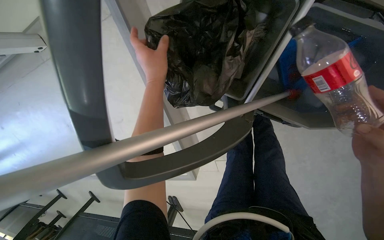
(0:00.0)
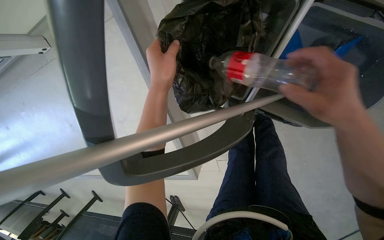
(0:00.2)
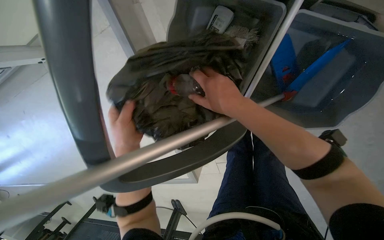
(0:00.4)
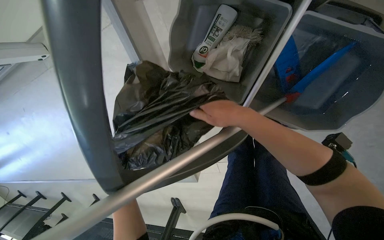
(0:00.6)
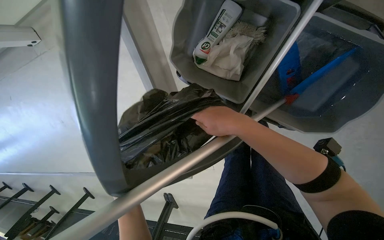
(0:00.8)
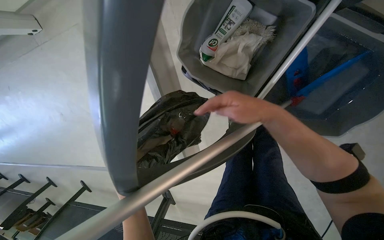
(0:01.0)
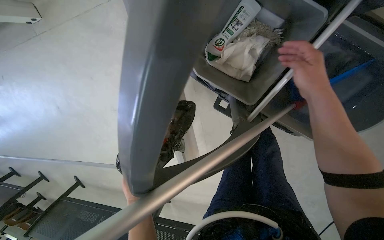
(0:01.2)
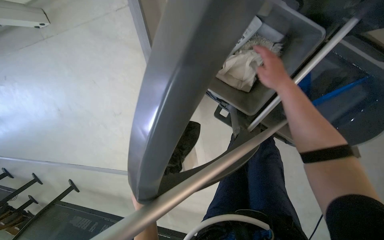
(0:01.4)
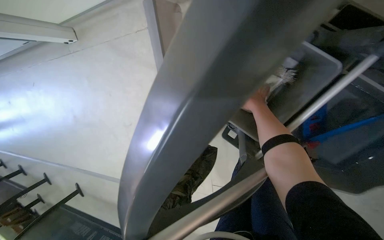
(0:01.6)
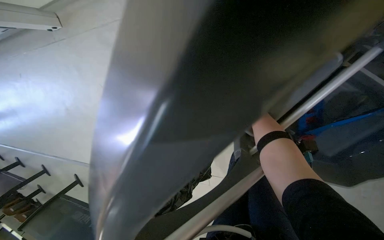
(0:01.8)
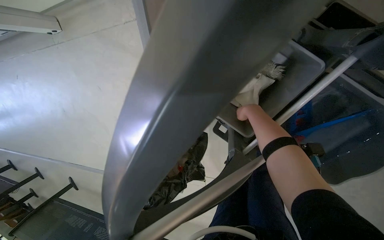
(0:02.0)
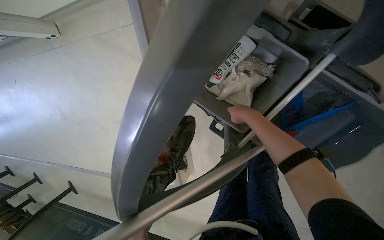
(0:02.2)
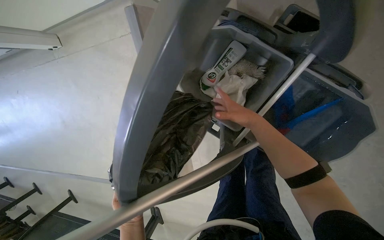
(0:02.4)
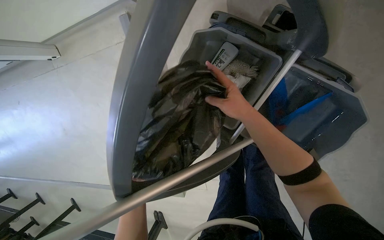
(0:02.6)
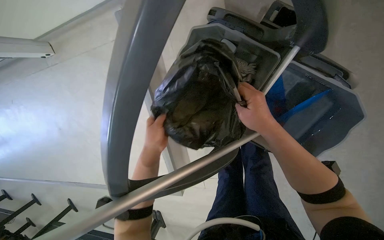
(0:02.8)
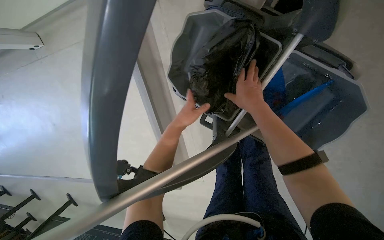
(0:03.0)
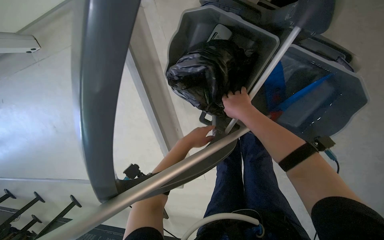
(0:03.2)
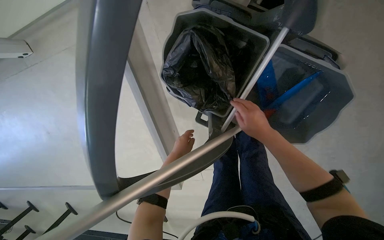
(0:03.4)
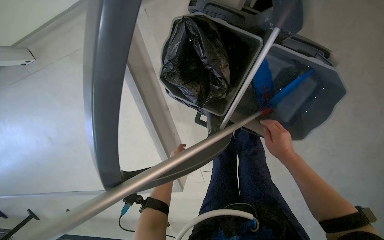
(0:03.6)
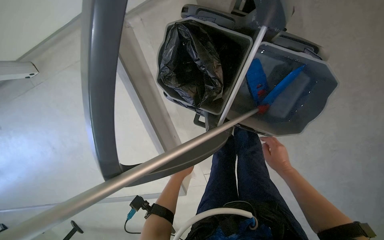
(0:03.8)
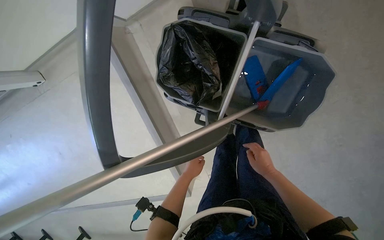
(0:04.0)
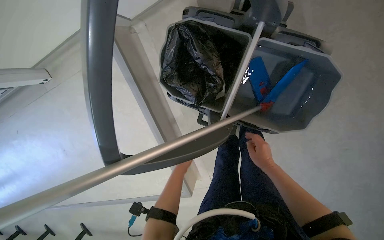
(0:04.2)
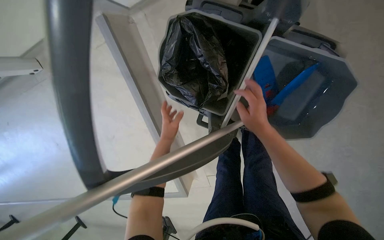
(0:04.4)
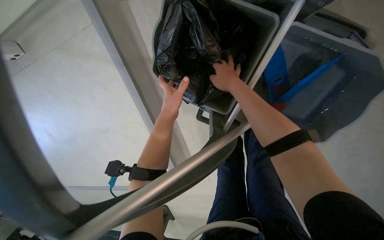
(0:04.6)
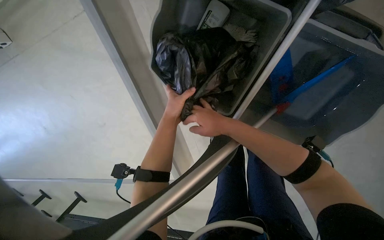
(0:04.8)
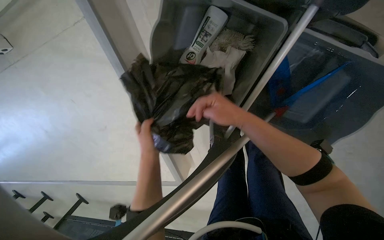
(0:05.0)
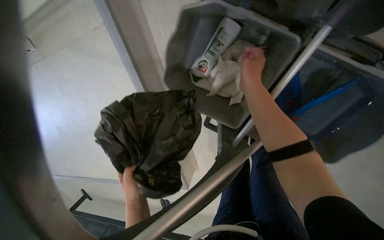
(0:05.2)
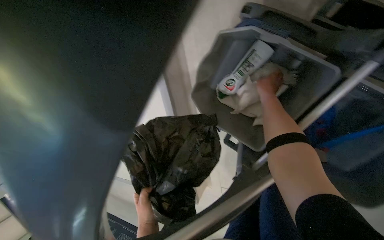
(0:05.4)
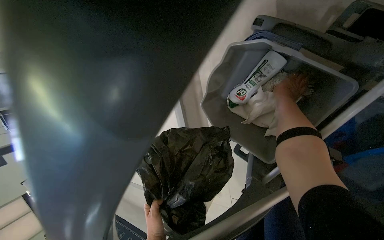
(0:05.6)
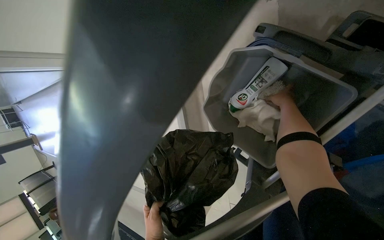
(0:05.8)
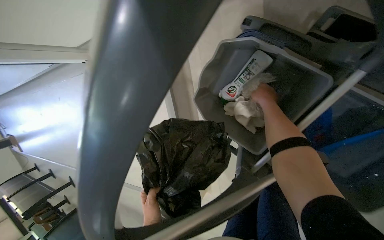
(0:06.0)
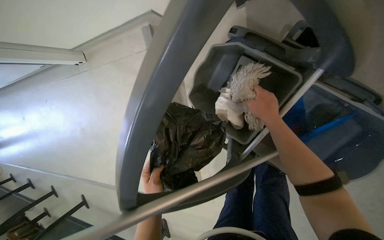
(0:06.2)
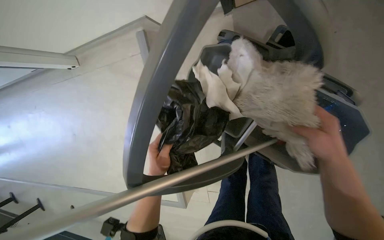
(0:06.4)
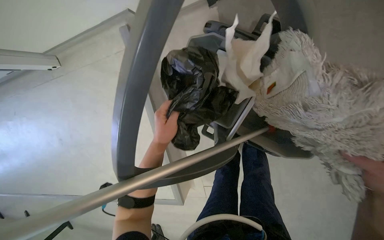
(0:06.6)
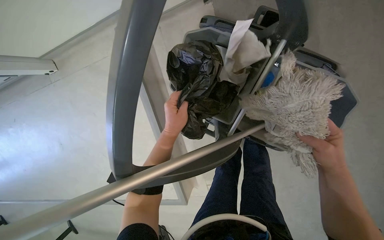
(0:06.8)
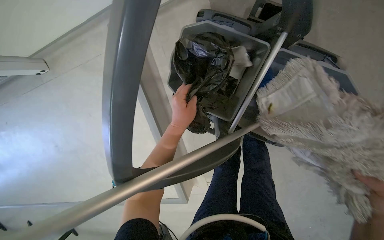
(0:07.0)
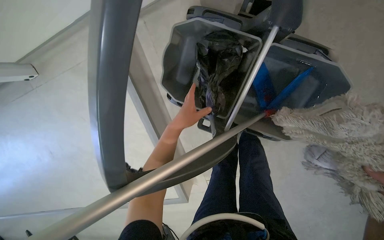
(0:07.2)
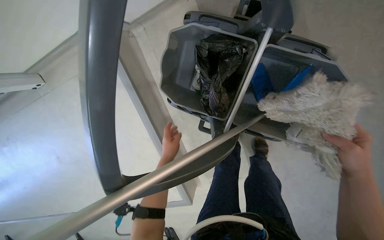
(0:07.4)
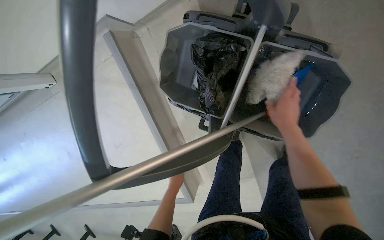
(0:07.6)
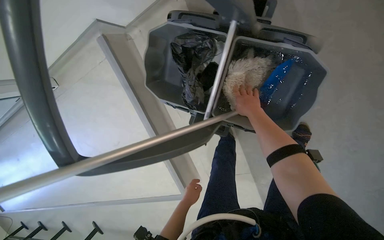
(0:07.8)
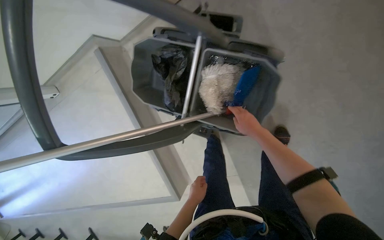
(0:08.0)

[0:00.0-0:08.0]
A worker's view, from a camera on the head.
Job: preparing cleaning supplies.
The whole recording: Collecting trash and preparing mop. The worker collects a bottle from the floor, places it in the trash, and prepares a mop with a cleaning cloth.
0:00.0 to 0:01.6: The right hand goes about 50 cm up the picture, farther from the camera and to the left.
0:01.6 to 0:03.2: The right hand moves nearer to the camera and down the picture, roughly 25 cm.
0:03.2 to 0:04.8: The right hand goes up and down the picture, some 30 cm each way, reversing 2 times.
0:04.8 to 0:06.4: The right hand swings left and right, some 30 cm each way, with 2 reversals.
0:06.4 to 0:08.0: The left hand goes roughly 35 cm to the right, down the picture and farther from the camera.

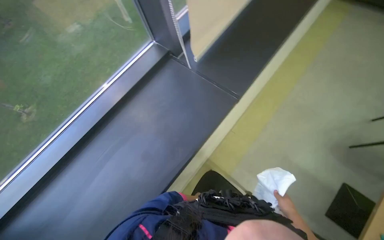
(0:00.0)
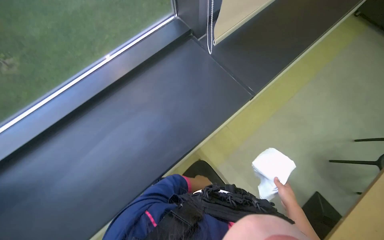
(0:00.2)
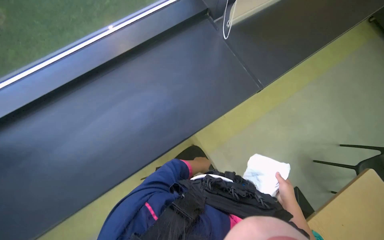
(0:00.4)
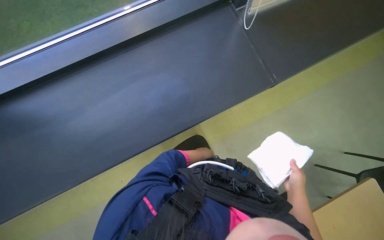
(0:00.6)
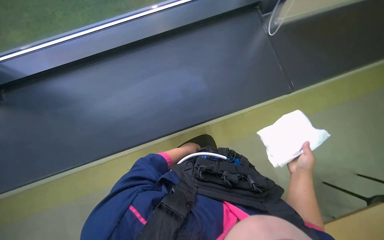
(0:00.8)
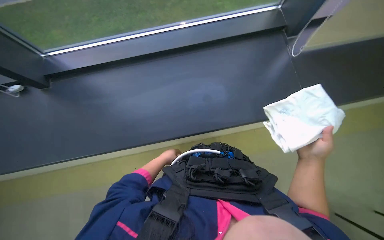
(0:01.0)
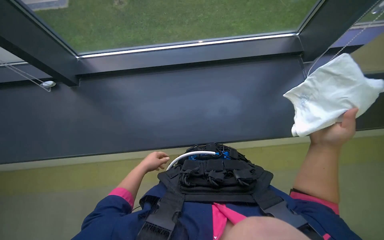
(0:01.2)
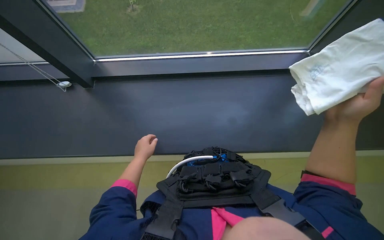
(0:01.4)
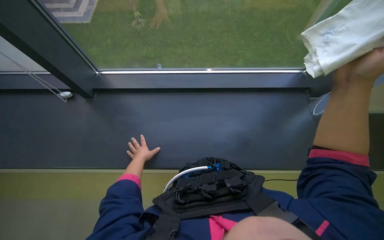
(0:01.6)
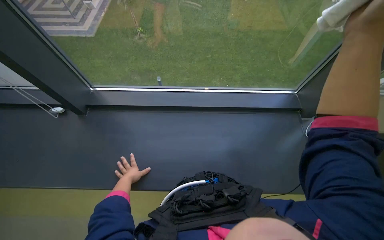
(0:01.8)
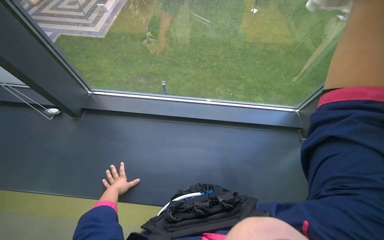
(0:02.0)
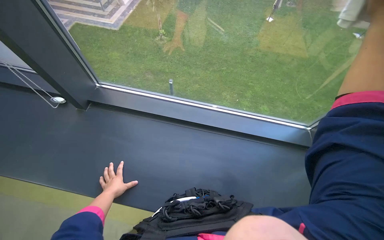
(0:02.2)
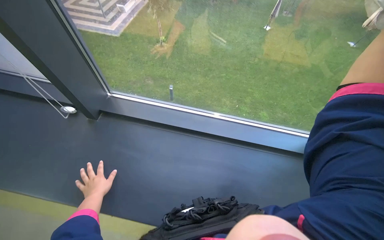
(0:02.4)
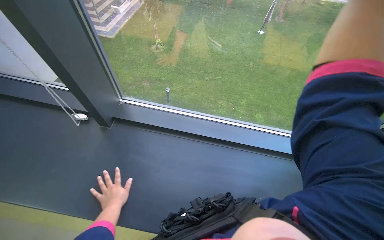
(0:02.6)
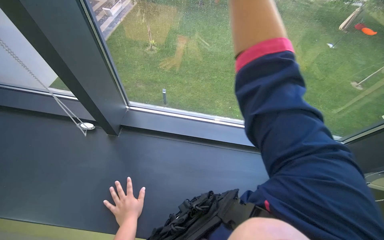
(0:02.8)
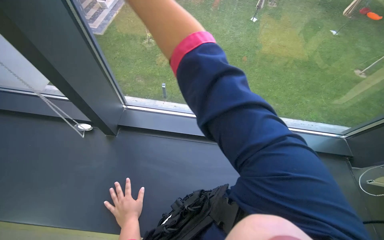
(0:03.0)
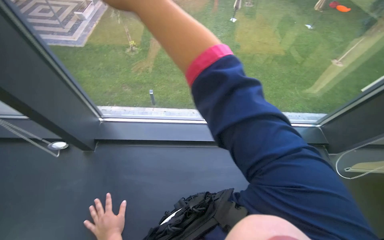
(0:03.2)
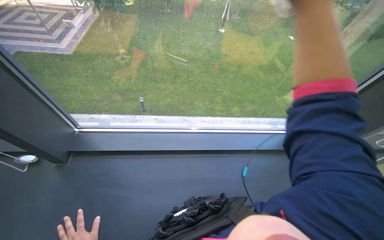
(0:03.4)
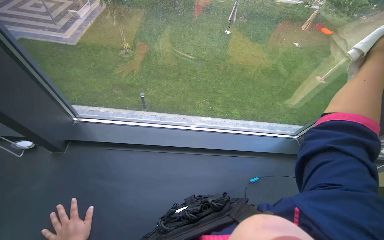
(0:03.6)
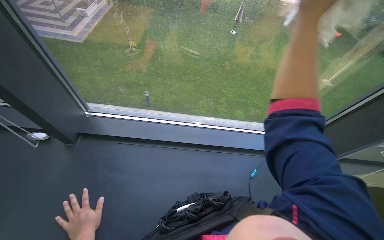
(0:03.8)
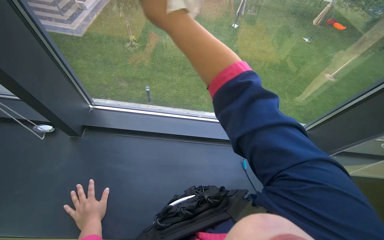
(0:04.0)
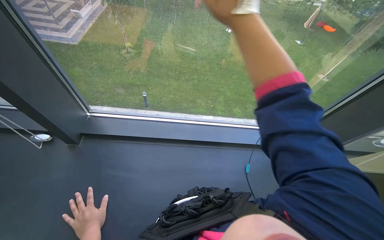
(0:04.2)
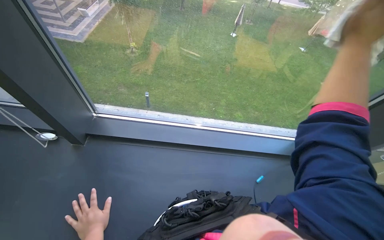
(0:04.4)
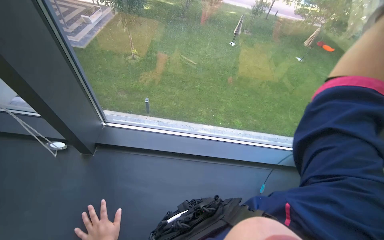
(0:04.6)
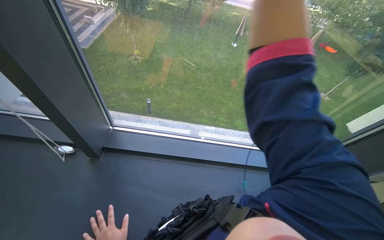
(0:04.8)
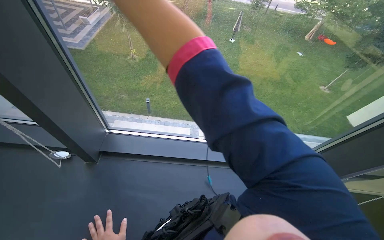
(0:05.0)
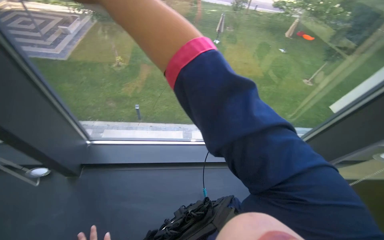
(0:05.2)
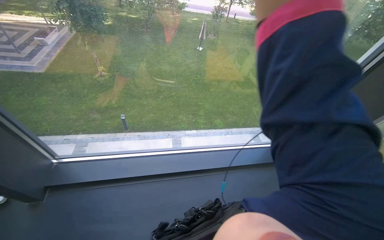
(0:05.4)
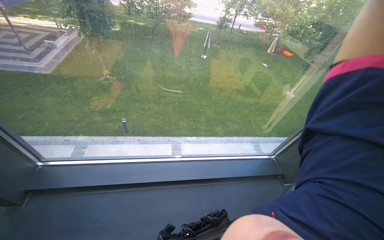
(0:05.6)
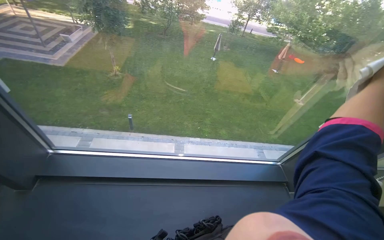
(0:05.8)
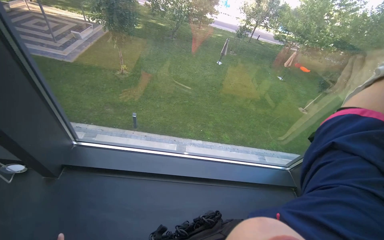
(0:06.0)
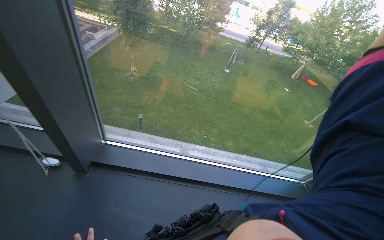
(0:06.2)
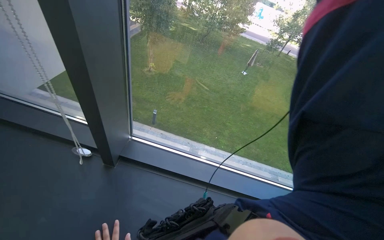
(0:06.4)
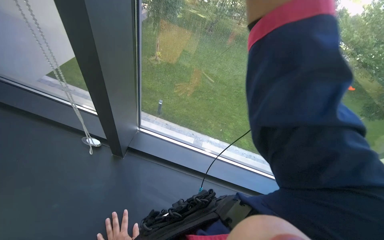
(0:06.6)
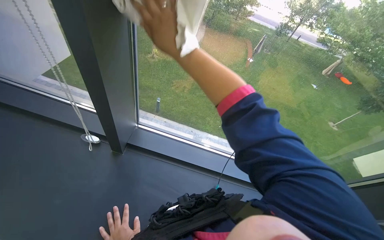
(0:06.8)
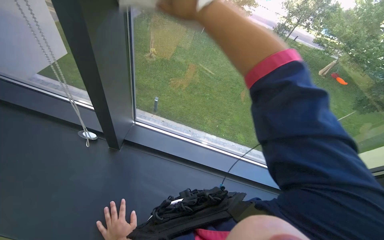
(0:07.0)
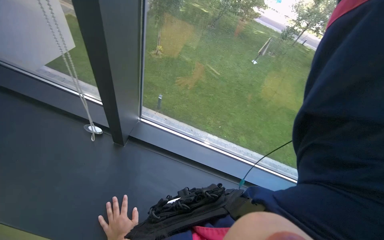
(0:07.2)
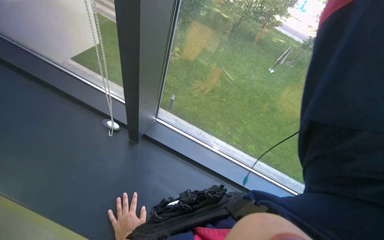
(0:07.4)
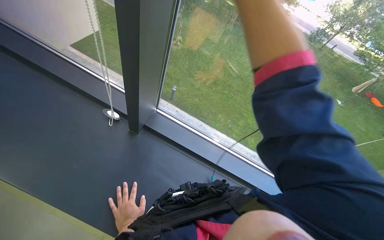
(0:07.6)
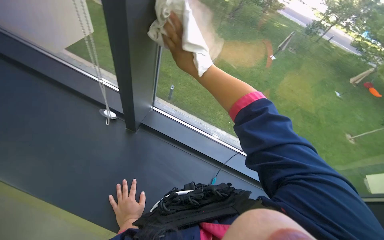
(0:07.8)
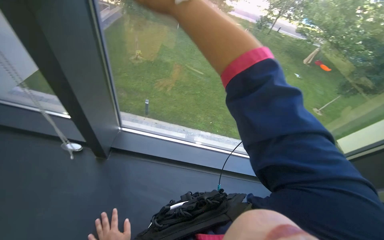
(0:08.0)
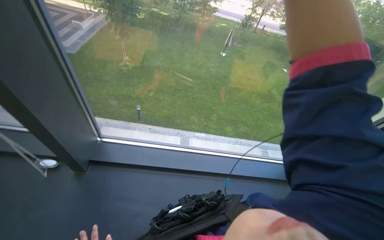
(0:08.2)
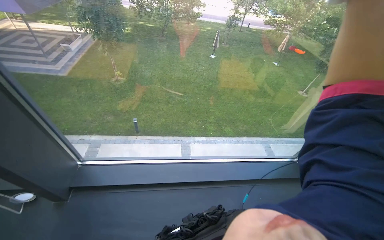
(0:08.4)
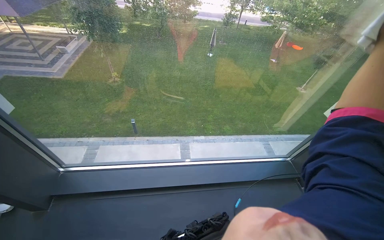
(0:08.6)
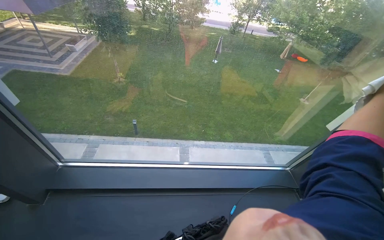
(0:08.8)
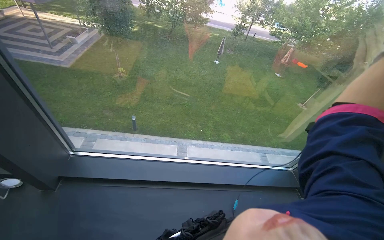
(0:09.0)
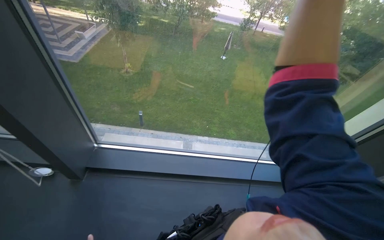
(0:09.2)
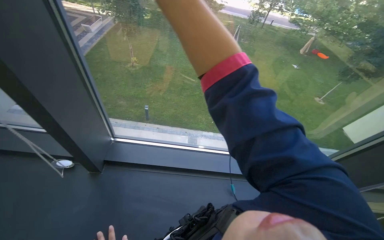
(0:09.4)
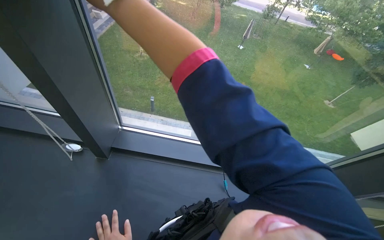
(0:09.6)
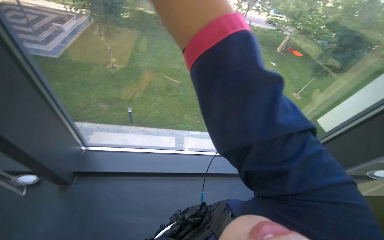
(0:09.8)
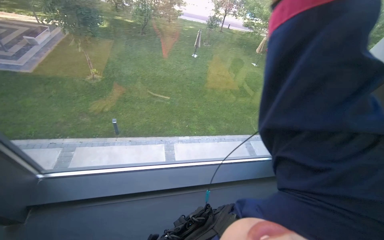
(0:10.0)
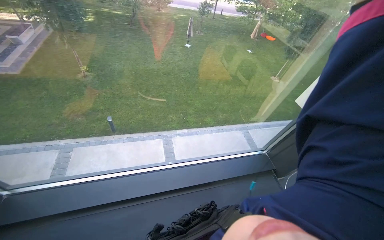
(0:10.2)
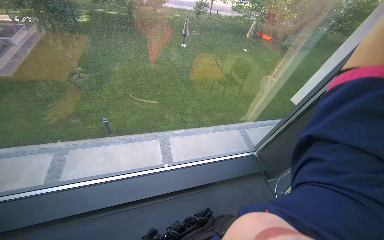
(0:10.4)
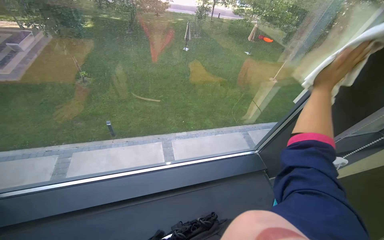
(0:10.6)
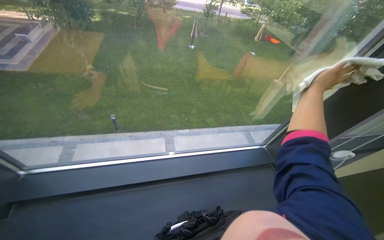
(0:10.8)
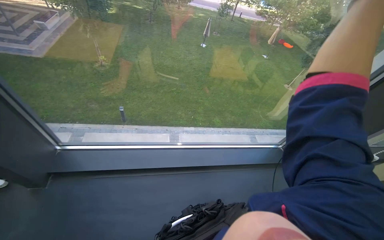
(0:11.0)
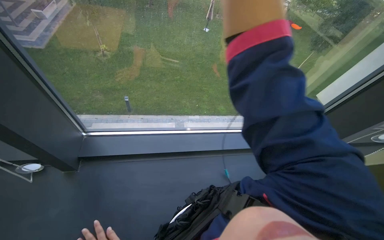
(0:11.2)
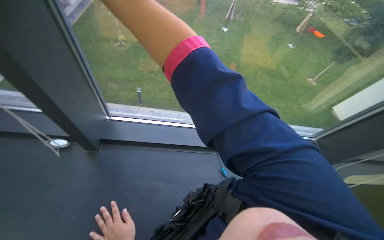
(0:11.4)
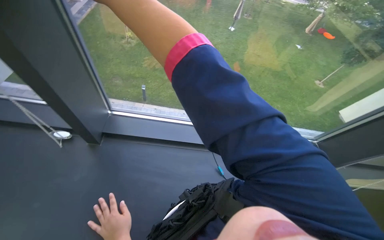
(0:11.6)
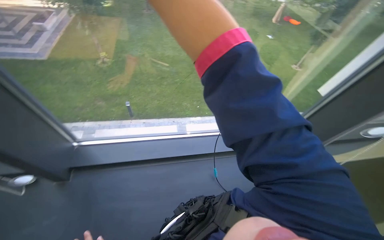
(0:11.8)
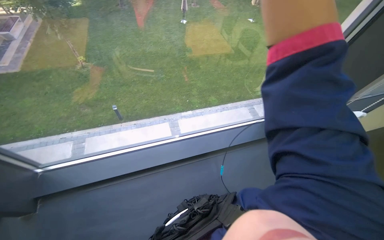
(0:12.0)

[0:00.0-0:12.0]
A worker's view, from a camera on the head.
Job: cleaning windows.
The whole recording: Wiping window glass. The worker wipes the window glass with a white cloth.
0:00.0 to 0:01.6: The scene rotates clockwise by roughly 40 degrees.
0:06.0 to 0:07.6: The head turns to the left by some 25 degrees.
